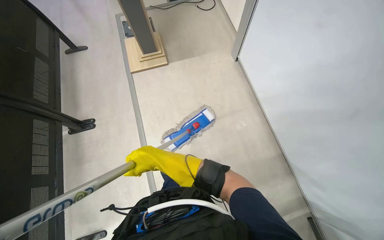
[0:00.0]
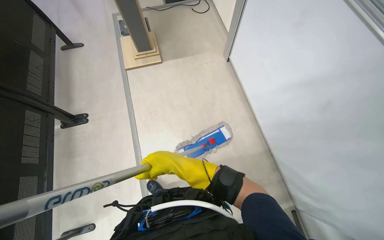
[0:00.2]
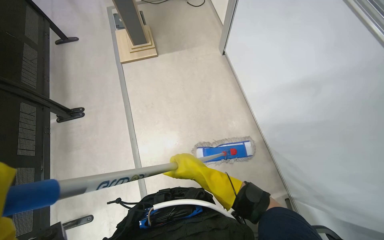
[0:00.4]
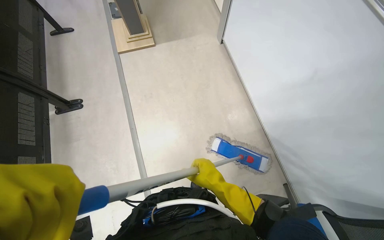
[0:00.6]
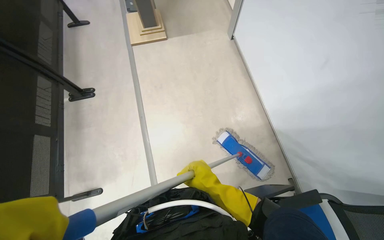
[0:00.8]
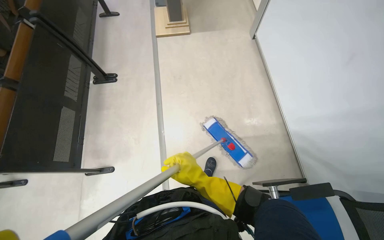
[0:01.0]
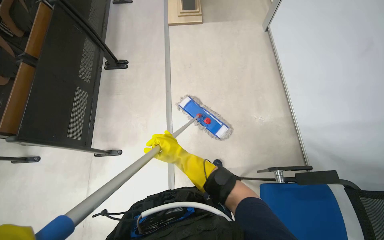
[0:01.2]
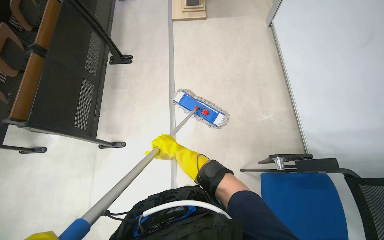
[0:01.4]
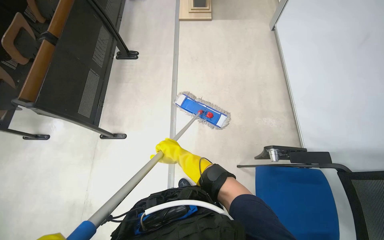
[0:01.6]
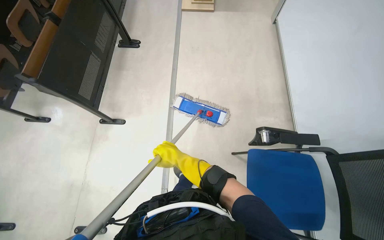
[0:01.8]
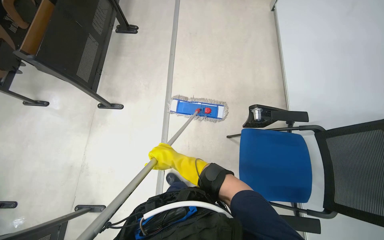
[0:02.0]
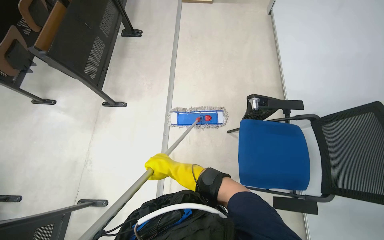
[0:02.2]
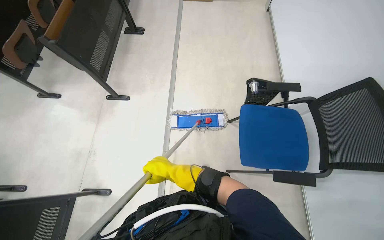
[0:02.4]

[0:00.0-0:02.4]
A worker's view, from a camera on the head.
Job: mopping floor.
The whole recording: Mopping lecture hall floor. The worker washes the mop, then mops the floor of the lecture hall, moving between rows of desks.
0:00.0 to 0:01.2: The right hand moves nearer to the camera and to the right, approximately 20 cm.
0:01.2 to 0:02.4: The camera travels some 60 cm.

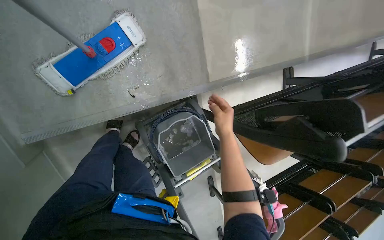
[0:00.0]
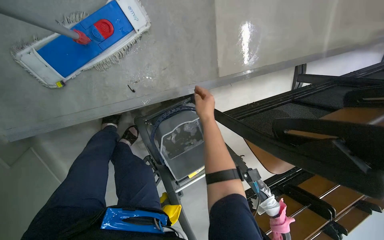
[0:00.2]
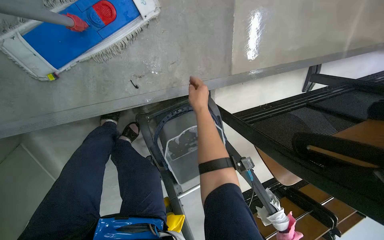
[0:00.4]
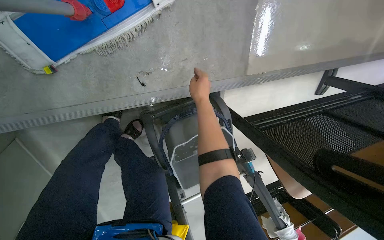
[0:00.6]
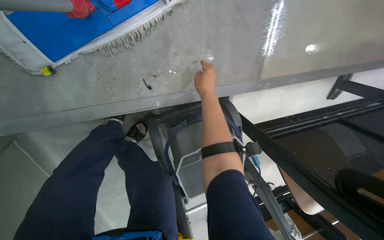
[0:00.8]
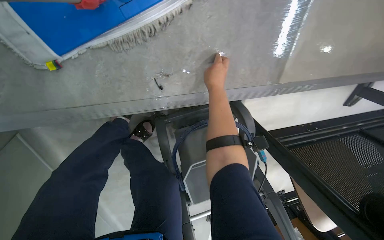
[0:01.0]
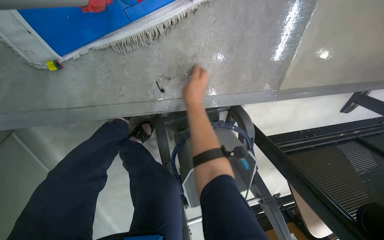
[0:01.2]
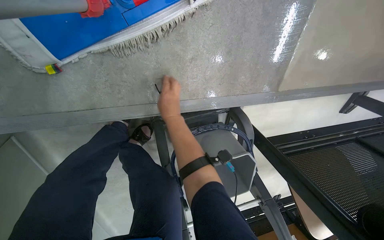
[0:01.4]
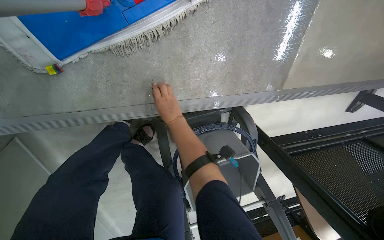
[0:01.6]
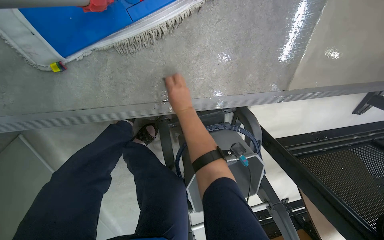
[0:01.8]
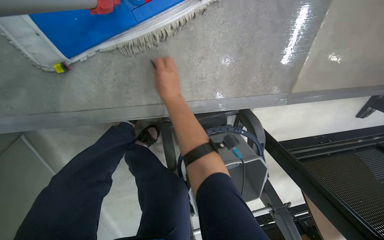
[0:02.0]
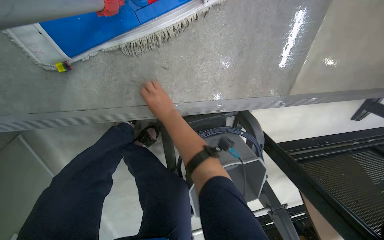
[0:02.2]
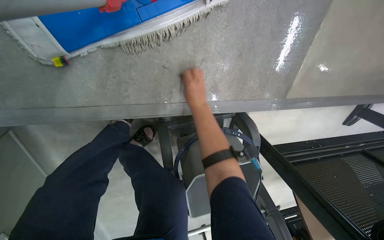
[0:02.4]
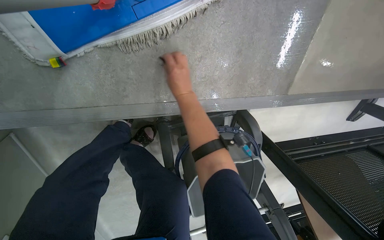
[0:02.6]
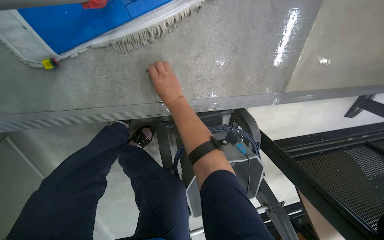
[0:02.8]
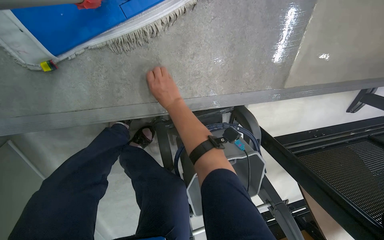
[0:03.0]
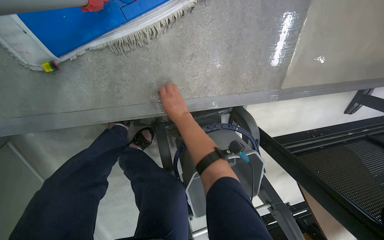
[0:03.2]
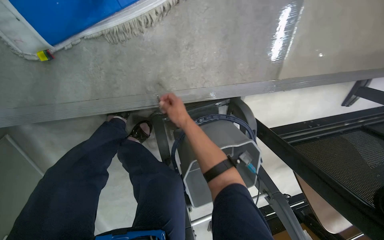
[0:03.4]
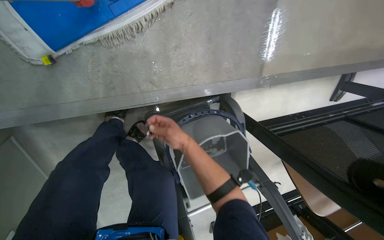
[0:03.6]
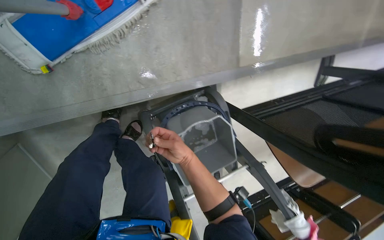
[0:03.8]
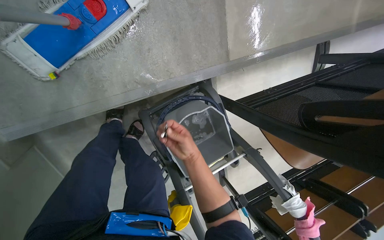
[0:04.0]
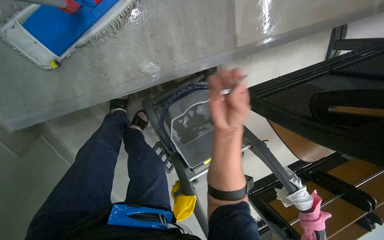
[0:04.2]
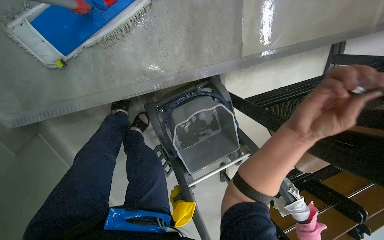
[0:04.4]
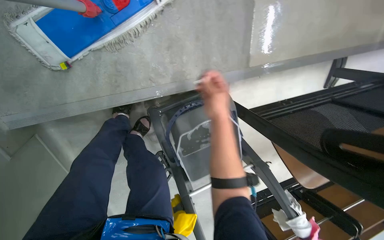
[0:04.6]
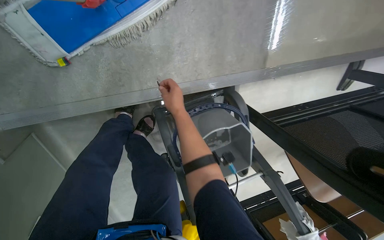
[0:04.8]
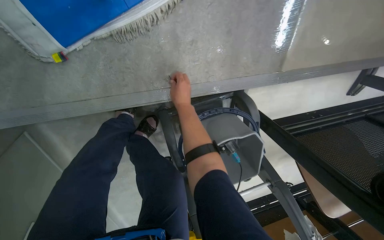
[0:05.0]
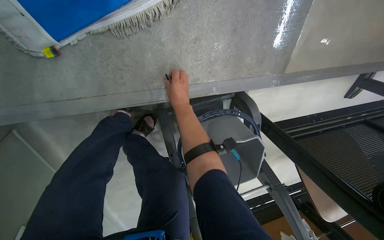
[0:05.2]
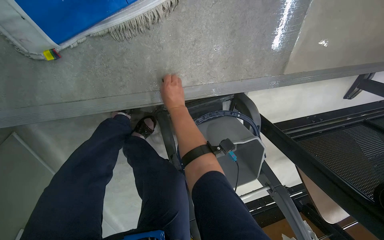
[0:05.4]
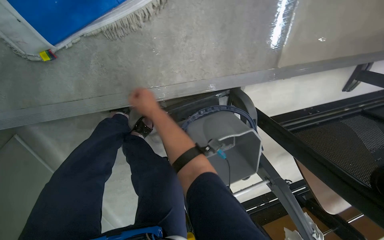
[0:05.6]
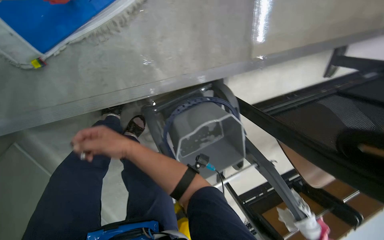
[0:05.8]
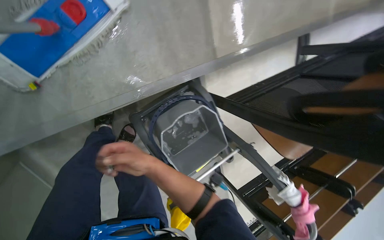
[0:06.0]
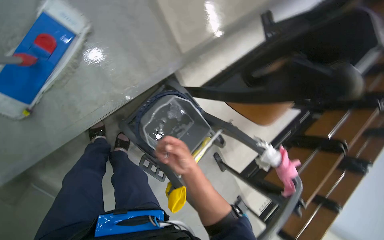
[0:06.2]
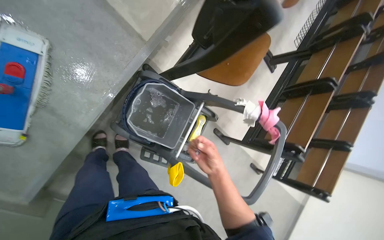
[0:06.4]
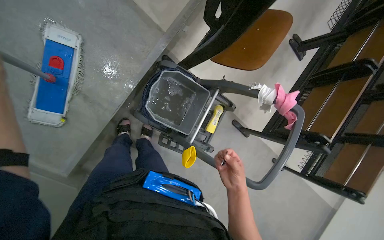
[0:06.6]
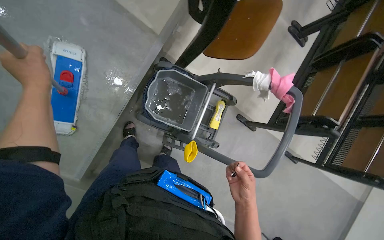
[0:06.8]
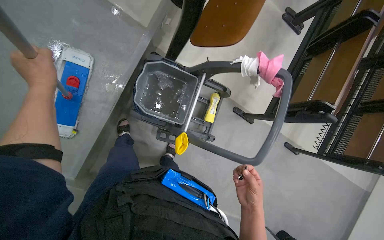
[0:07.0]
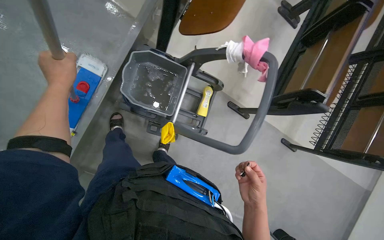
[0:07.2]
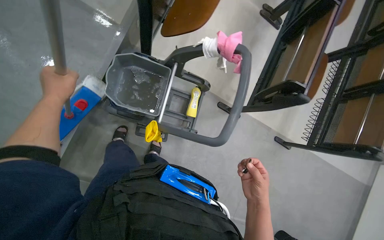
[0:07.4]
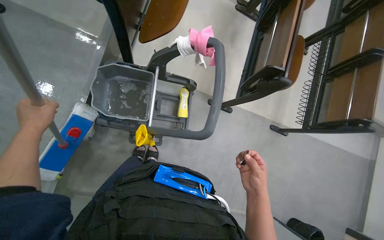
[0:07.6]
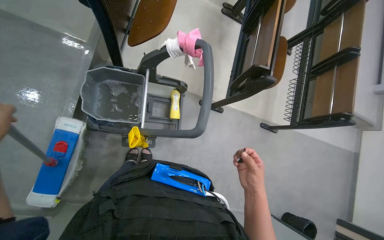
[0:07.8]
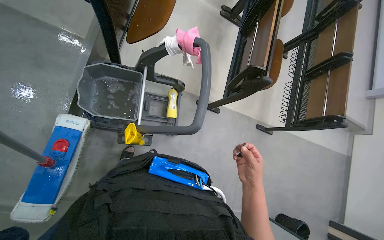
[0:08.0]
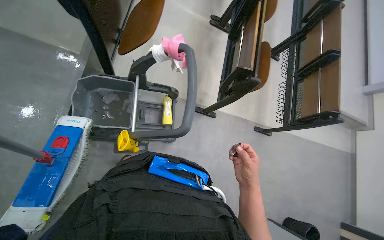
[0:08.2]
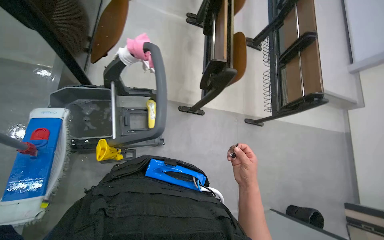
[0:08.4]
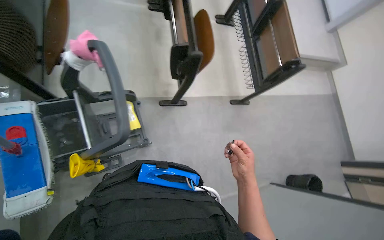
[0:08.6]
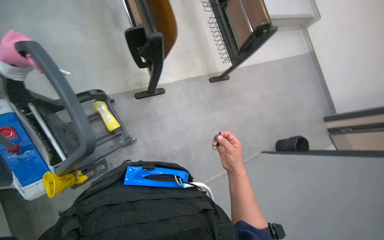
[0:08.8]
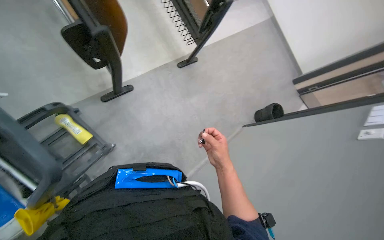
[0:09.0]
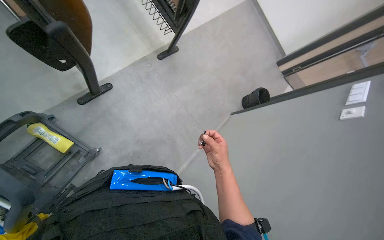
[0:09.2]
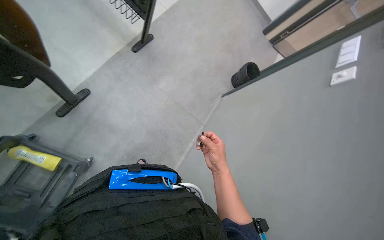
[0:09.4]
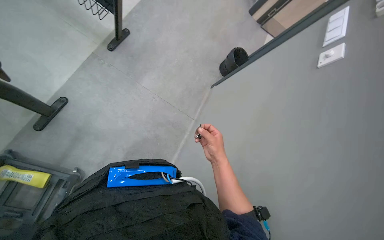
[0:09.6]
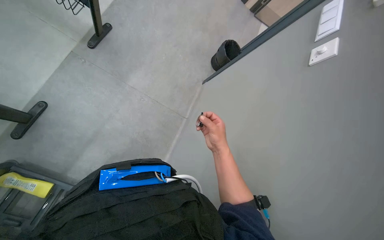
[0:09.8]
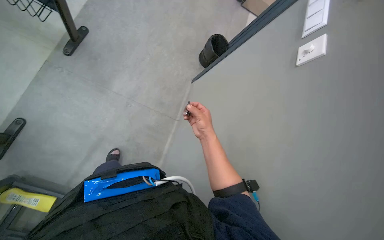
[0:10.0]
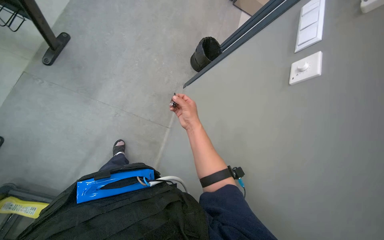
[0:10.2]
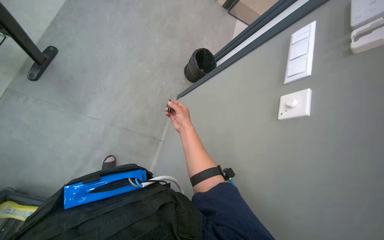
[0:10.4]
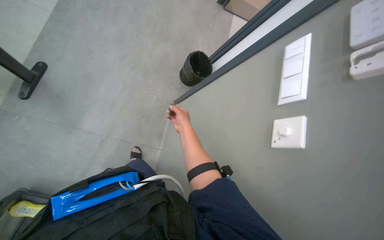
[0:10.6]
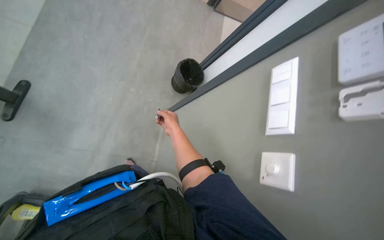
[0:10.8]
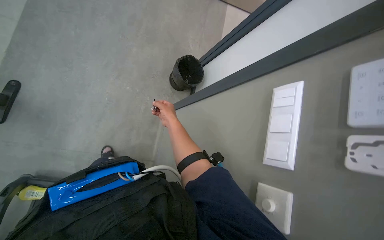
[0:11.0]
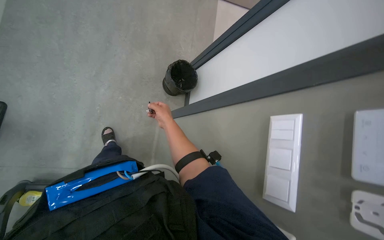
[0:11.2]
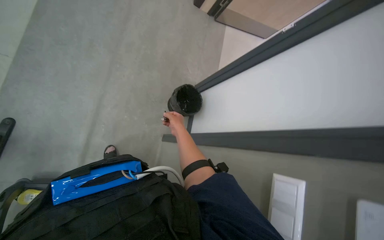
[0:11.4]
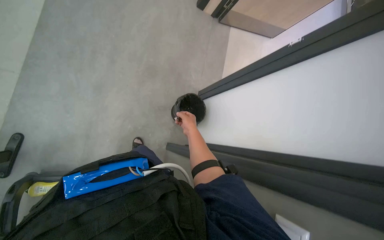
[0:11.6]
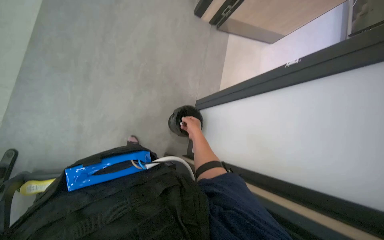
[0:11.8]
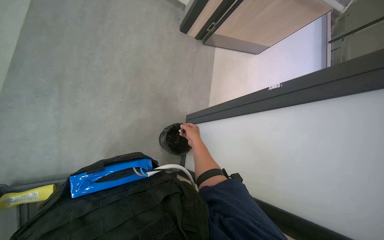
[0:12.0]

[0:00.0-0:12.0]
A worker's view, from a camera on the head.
Job: managing trash.
The whole recording: Picking up debris from floor. The worker picks up small debris from the floor and places it into a bag.
0:00.0 to 0:01.6: The camera travels about 50 cm. The wearer looks roughly 15 degrees further downward.
0:03.0 to 0:04.4: The right hand shifts approximately 60 cm to the right, nearer to the camera and down the picture.
0:06.0 to 0:07.6: The head travels about 80 cm. The view pans to the left by some 20 degrees. Everything in view rotates roughly 50 degrees counterclockwise.
0:07.6 to 0:09.0: The wearer looks some 50 degrees further to the right.
0:09.0 to 0:10.4: The camera is carried approximately 60 cm. The camera pitches downward, by about 20 degrees. Everything in view rotates some 30 degrees counterclockwise.
0:10.4 to 0:12.0: The wearer moves approximately 90 cm.

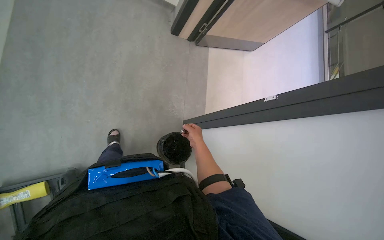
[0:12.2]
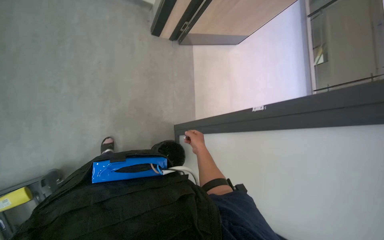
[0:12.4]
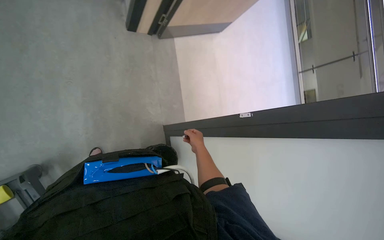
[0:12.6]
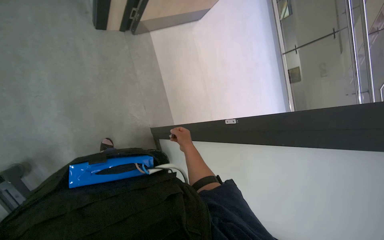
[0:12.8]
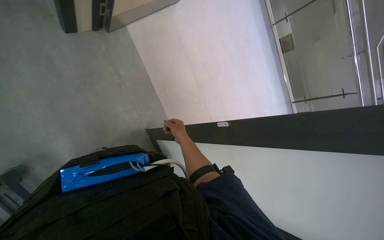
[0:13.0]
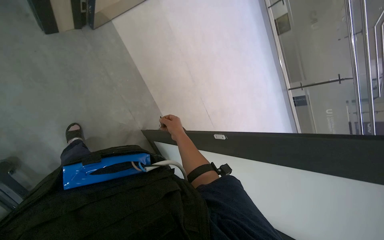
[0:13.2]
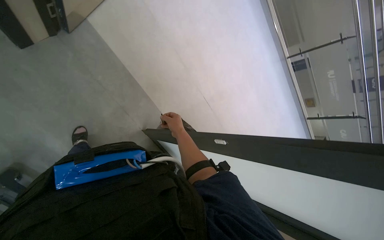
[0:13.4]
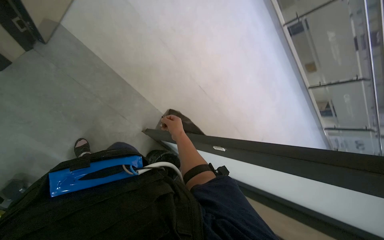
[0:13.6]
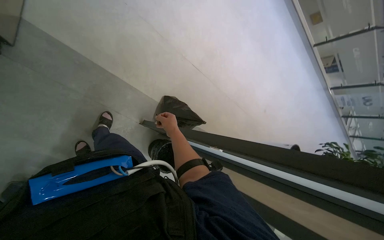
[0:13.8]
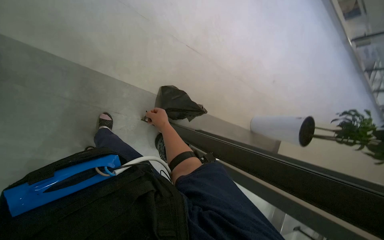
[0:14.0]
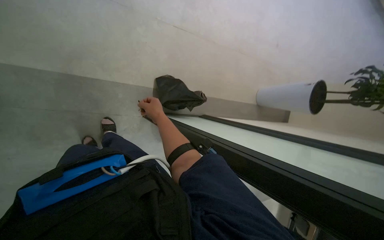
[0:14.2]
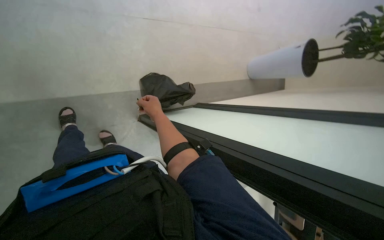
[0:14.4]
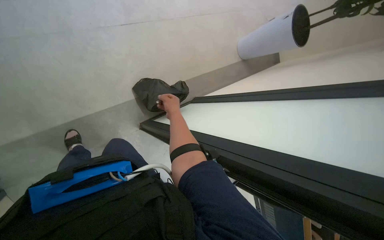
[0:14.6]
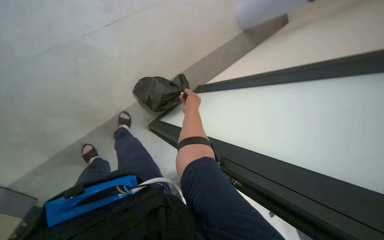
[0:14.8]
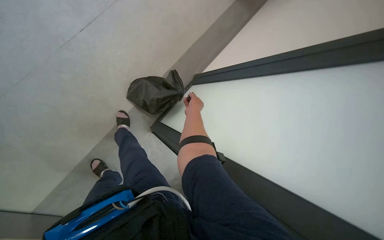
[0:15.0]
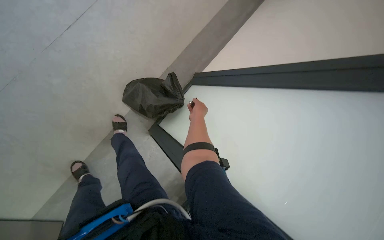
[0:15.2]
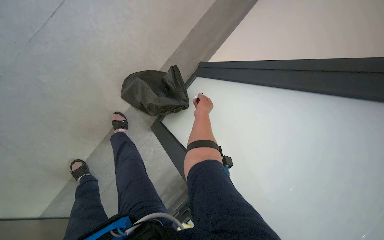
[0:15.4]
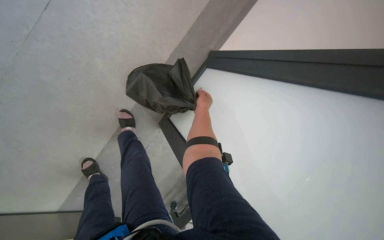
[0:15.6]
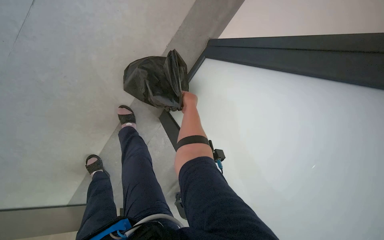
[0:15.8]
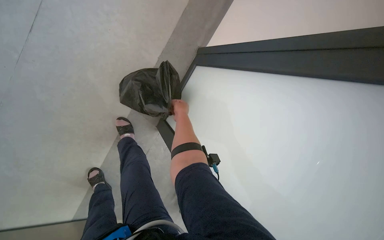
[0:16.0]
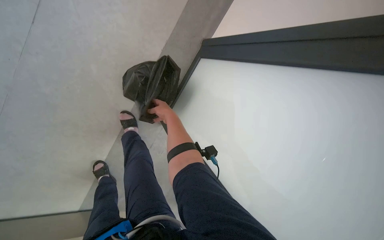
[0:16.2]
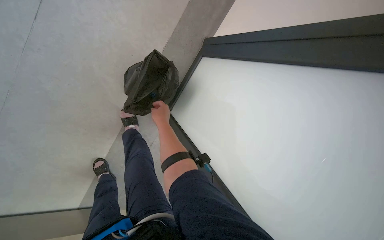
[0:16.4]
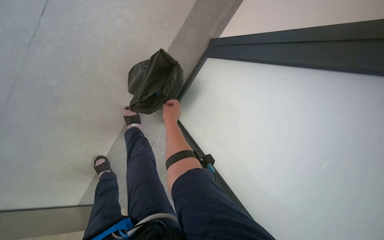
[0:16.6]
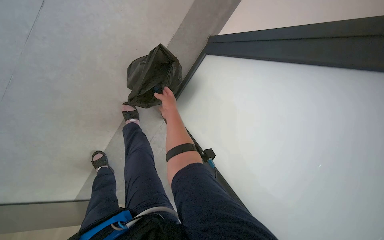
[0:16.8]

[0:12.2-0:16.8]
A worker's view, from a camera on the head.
Job: managing trash.
The whole recording: Picking up debris from floor. The worker picks up small debris from the floor and places it into a bag.
0:13.8 to 0:15.2: The camera travels about 50 cm. The view pans to the left by about 20 degrees. The view tilts about 35 degrees downward. Everything in view rotates roughly 65 degrees counterclockwise.
0:15.2 to 0:16.8: The right hand heads to the left, covering some 10 cm.
